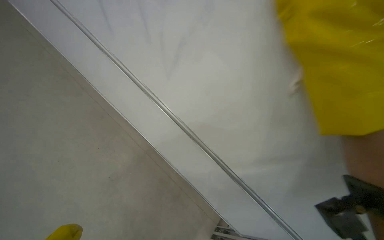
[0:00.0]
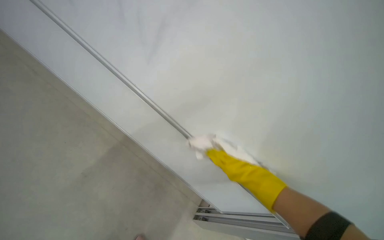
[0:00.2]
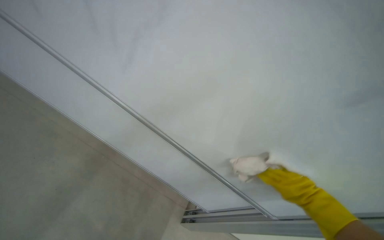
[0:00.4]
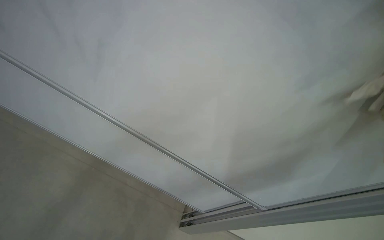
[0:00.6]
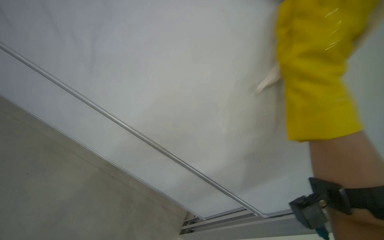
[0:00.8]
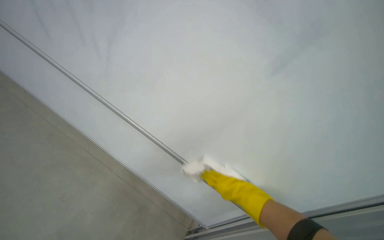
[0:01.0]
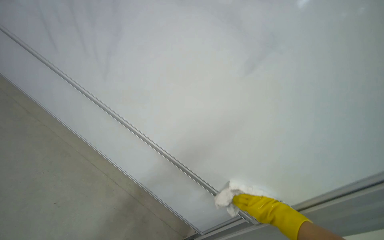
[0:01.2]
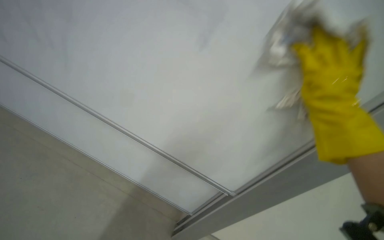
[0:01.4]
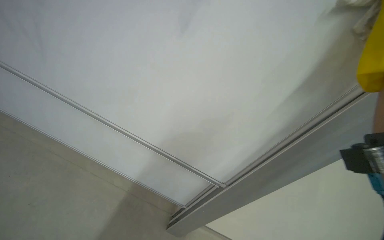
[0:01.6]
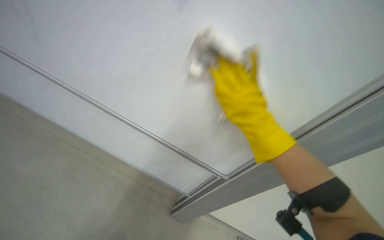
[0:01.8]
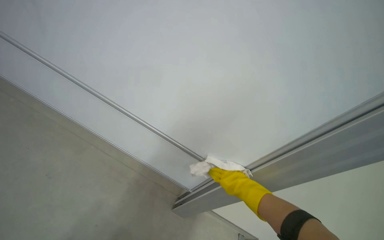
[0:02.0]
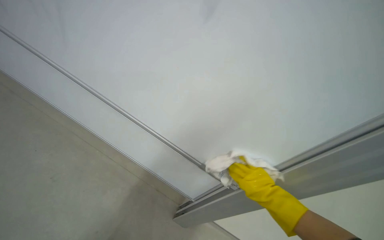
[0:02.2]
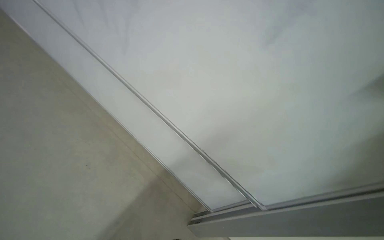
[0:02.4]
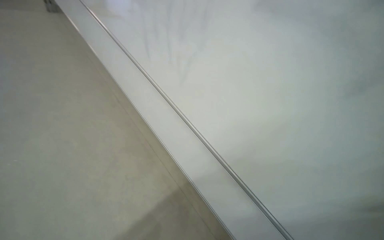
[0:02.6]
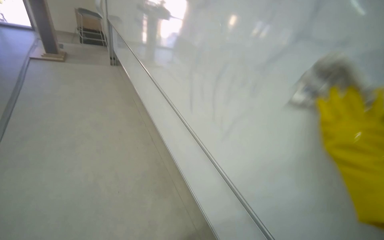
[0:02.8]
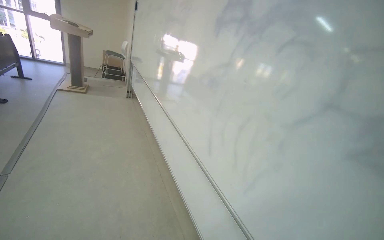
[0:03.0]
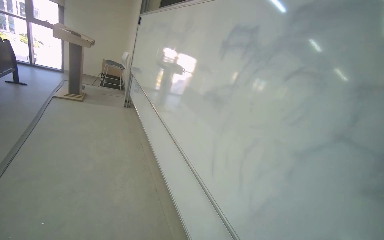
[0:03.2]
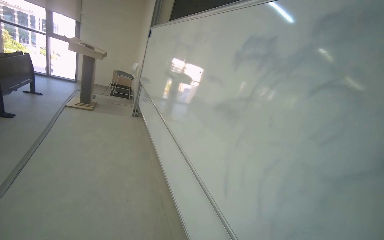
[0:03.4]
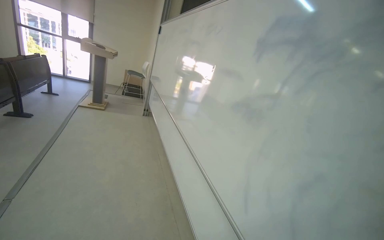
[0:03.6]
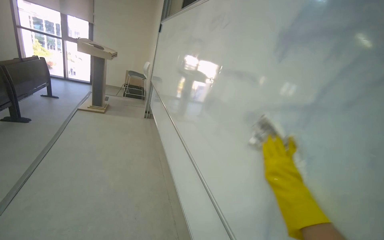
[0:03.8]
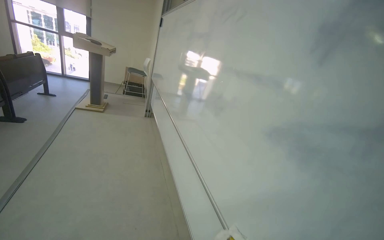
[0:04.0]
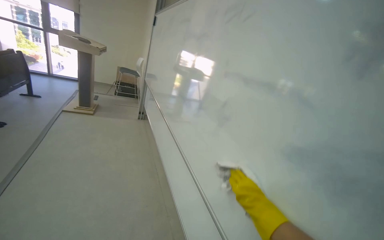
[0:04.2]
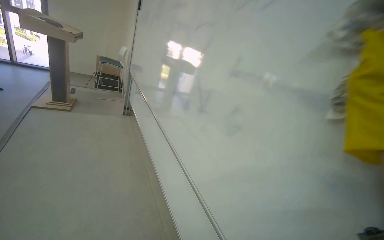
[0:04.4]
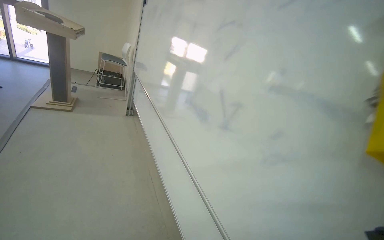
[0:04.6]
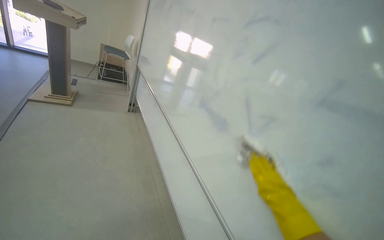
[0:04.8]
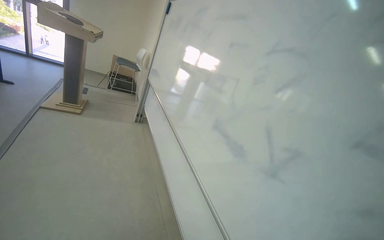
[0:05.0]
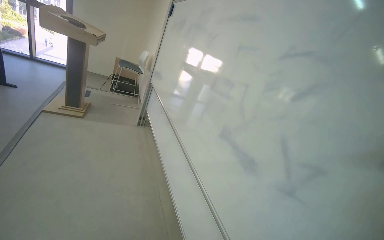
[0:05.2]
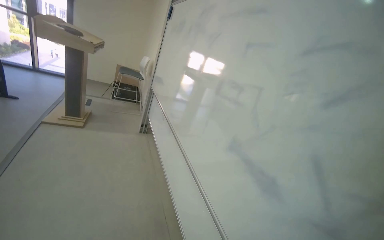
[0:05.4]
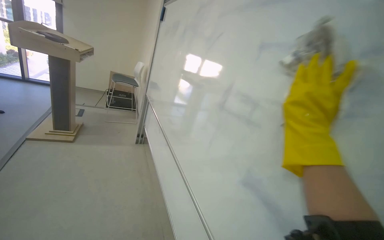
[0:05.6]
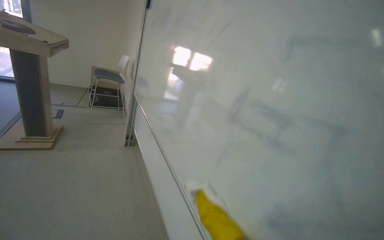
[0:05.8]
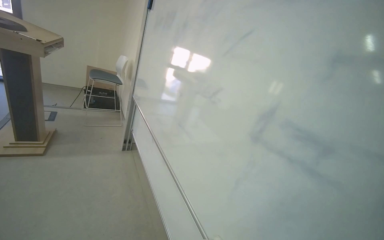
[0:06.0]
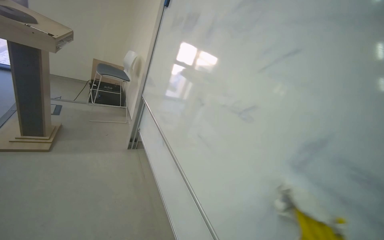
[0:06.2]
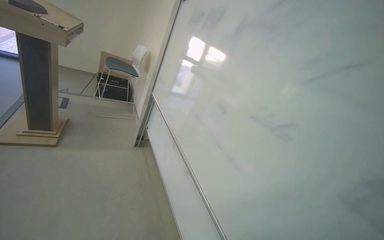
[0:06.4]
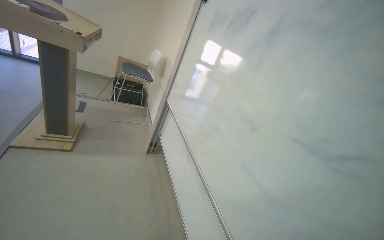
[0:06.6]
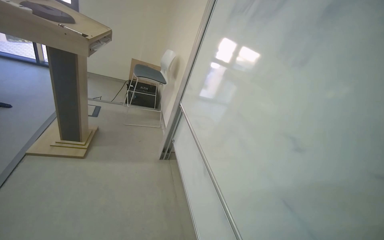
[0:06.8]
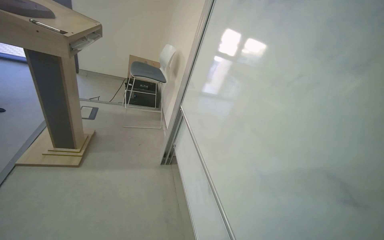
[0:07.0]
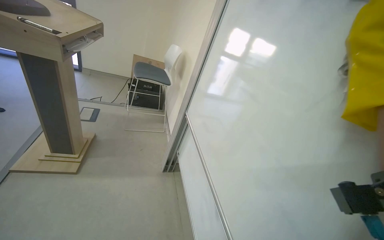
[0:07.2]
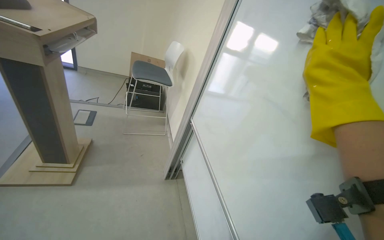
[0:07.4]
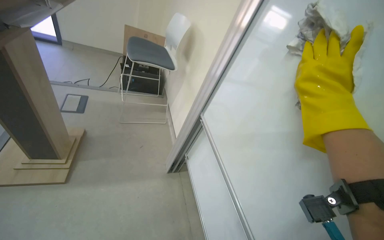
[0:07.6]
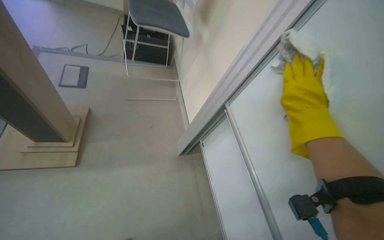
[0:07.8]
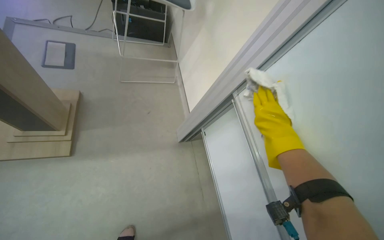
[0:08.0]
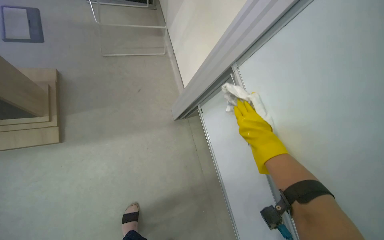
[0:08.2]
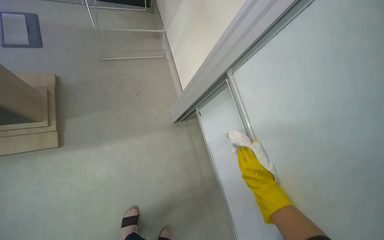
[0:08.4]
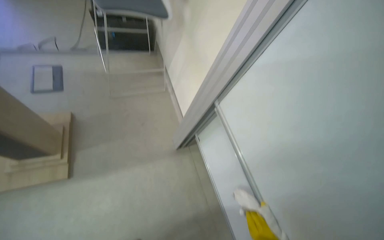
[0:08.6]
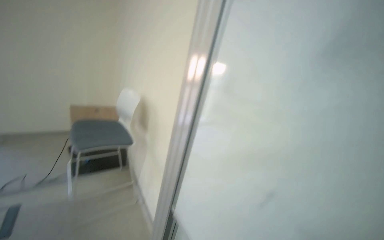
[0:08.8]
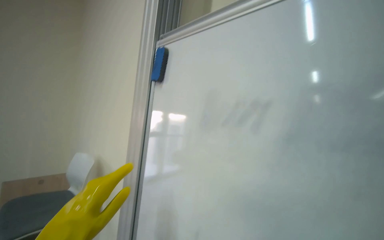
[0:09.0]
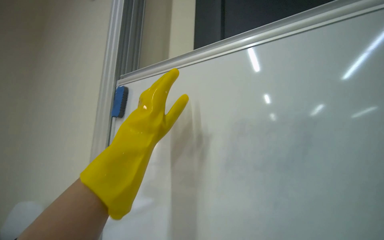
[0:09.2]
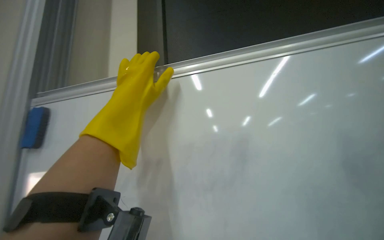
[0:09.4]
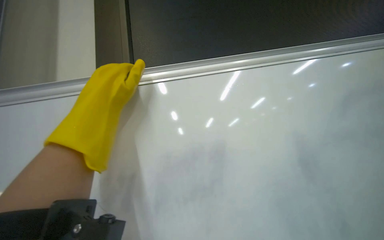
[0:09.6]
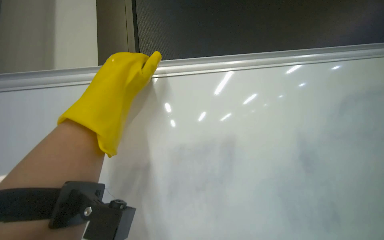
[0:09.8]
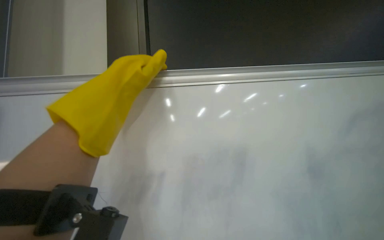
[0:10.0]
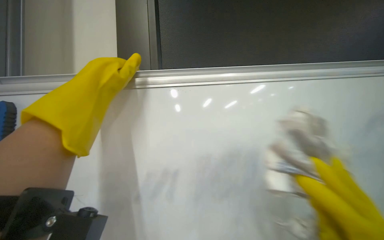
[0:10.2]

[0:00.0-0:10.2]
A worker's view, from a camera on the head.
Job: wiping surfaces.
The whole recording: Cleaning whiteboard and tracks. The worker cleans the whiteboard surface and its tracks with a cloth and spray.
0:00.0 to 0:01.4: The wearer looks approximately 30 degrees further to the right.
0:01.4 to 0:03.0: The wearer's head swings about 45 degrees to the left. The wearer looks approximately 35 degrees further upward.
0:03.0 to 0:04.4: The head travels some 90 cm.
0:04.4 to 0:05.8: The head travels approximately 90 cm.
0:05.8 to 0:07.2: The camera is carried approximately 80 cm.
0:07.2 to 0:08.8: The camera travels approximately 60 cm.
0:08.8 to 0:10.2: The view pans to the right by approximately 55 degrees. The view tips upward by roughly 30 degrees.

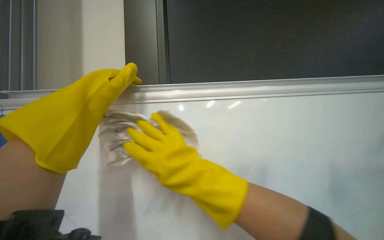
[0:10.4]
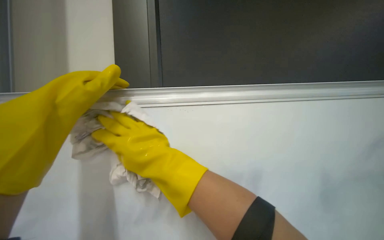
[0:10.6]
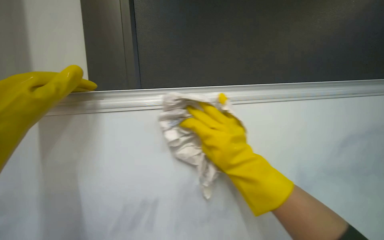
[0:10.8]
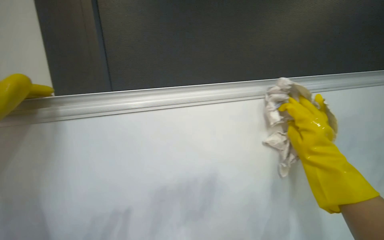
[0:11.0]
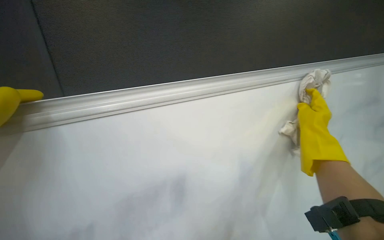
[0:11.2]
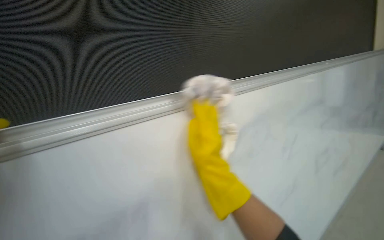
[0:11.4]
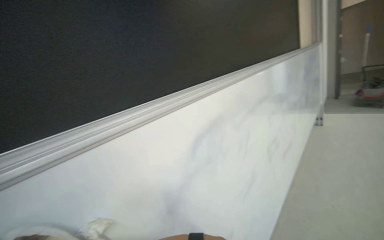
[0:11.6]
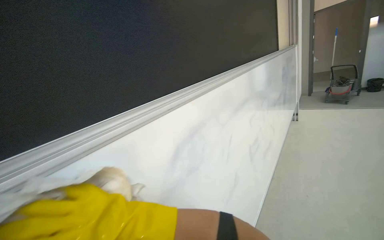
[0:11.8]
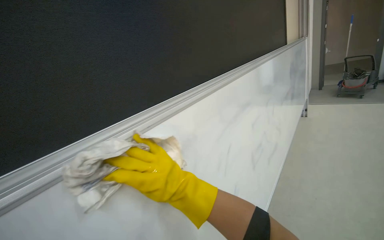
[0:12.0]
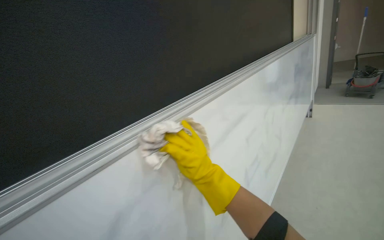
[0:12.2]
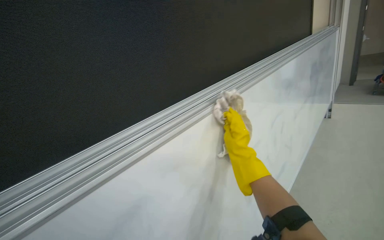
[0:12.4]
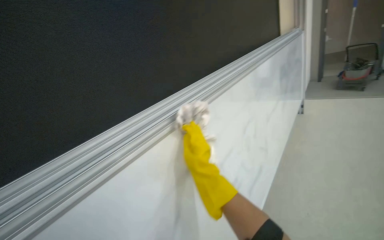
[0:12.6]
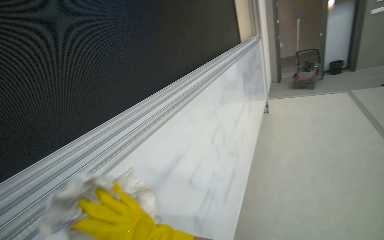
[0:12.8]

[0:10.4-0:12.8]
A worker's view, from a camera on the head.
Job: wiping surfaces.
The whole recording: Cleaning whiteboard and tracks. The worker cleans the whiteboard surface and its tracks with a cloth and spray.
0:10.4 to 0:11.6: The camera sweeps to the right, by some 30 degrees. The camera pitches downward, by about 20 degrees.

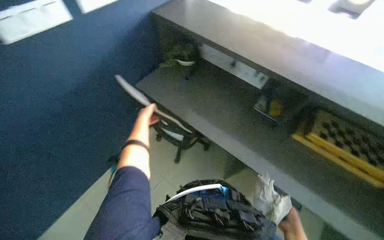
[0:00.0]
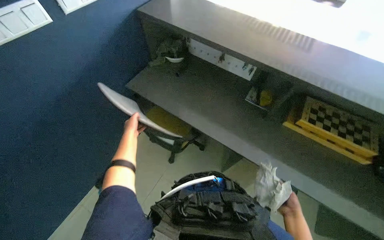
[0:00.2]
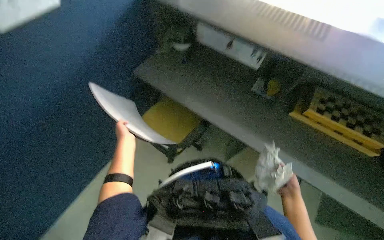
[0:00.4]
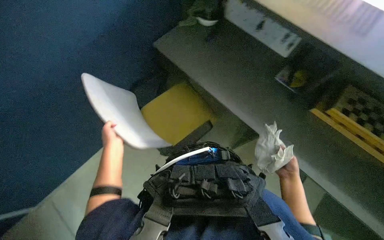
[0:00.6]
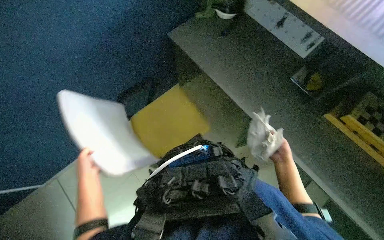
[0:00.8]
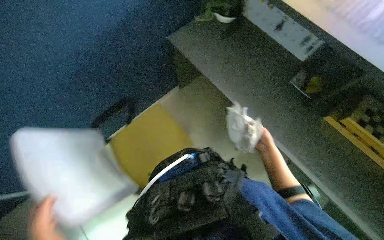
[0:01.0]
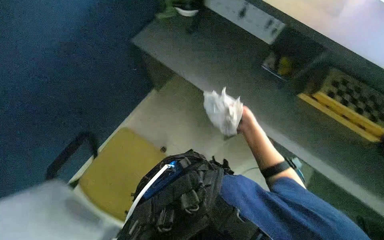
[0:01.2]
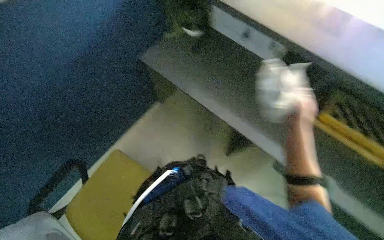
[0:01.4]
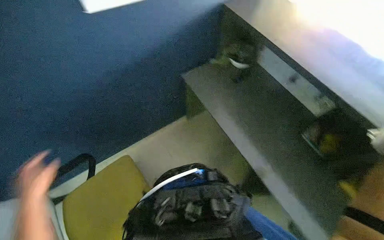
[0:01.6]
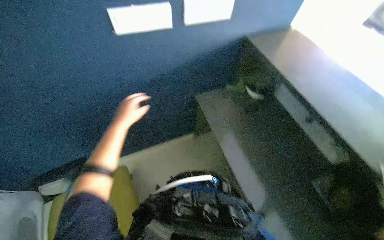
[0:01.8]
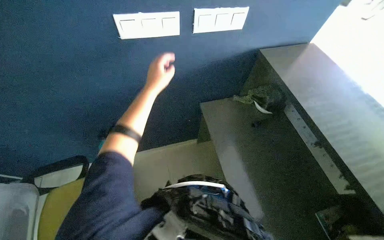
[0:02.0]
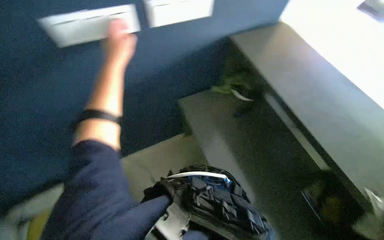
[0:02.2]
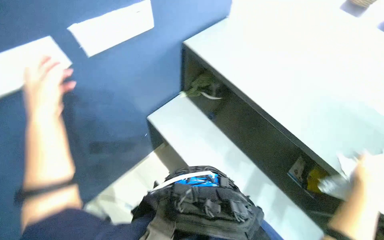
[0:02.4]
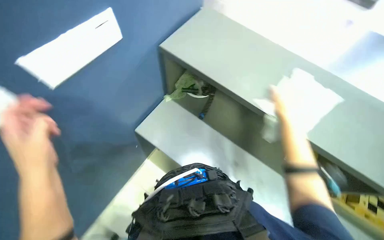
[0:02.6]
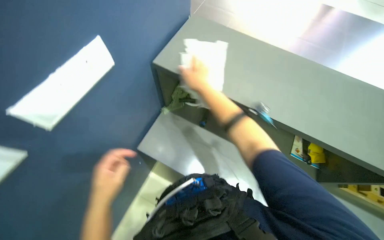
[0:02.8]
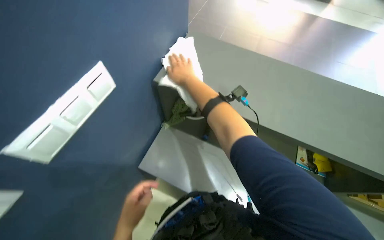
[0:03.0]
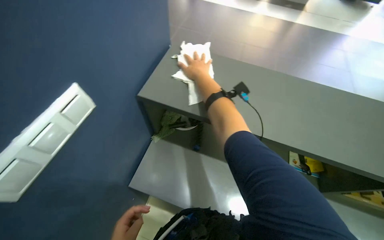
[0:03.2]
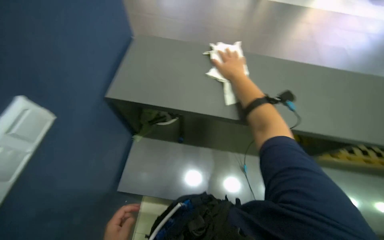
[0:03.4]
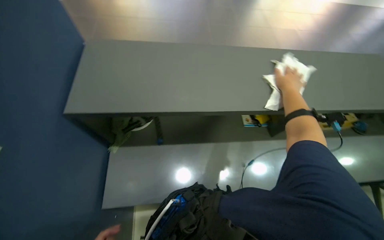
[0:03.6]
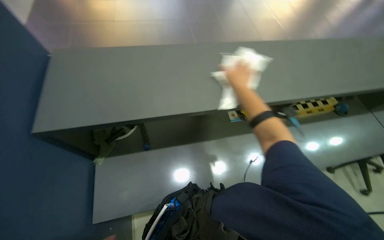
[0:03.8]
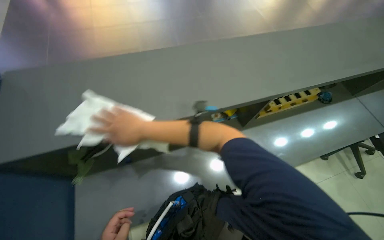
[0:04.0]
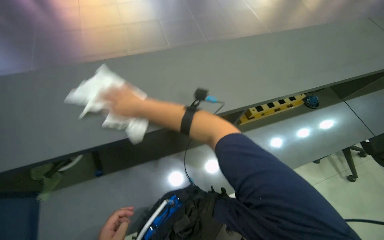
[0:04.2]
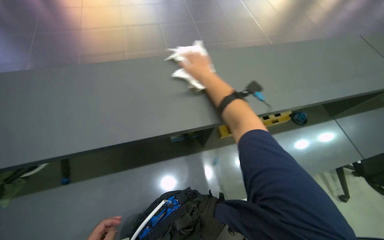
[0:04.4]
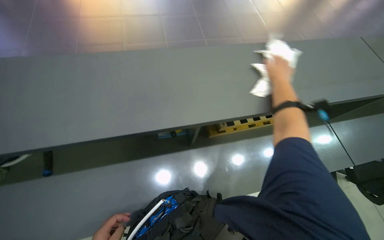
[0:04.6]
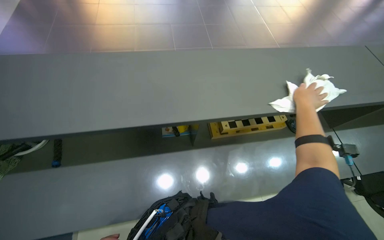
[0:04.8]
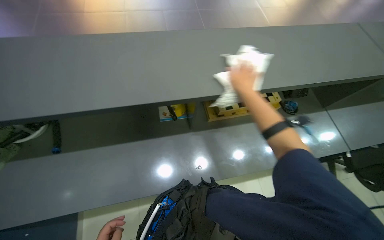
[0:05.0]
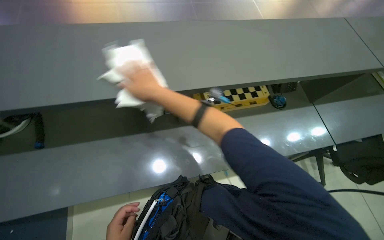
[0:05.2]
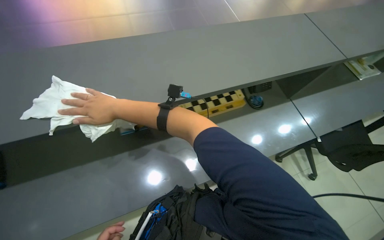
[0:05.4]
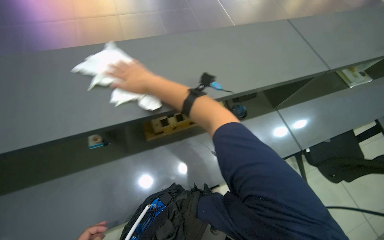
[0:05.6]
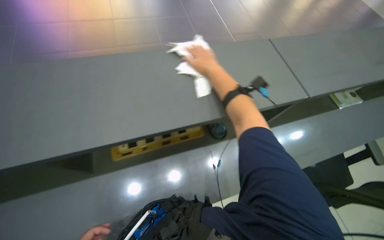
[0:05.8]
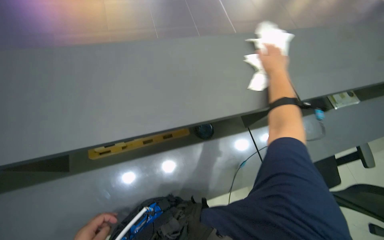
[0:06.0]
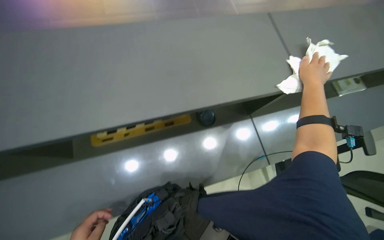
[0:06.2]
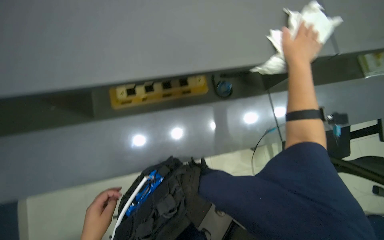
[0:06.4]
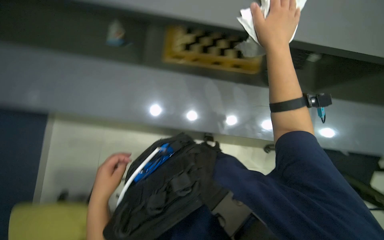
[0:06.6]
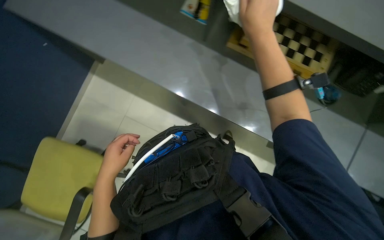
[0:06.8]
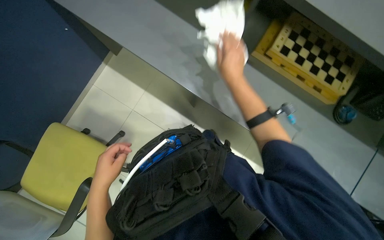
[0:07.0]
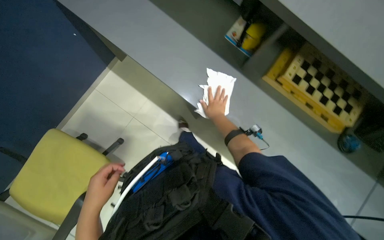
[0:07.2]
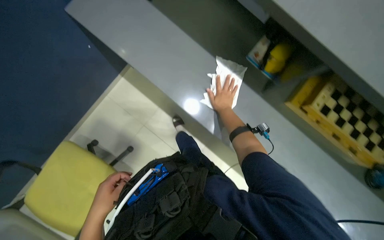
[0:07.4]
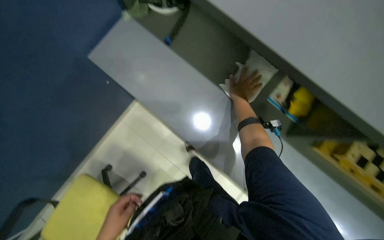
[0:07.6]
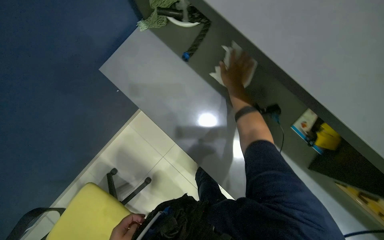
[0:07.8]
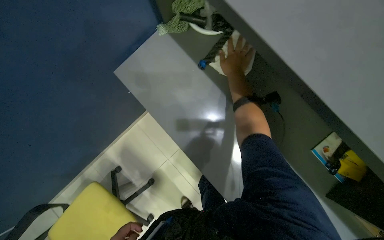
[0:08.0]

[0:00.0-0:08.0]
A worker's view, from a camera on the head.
Job: wiping surfaces.
The whole recording: Wiping desk surface. The worker wipes the long grey desk surface with a white cloth.
0:00.0 to 0:01.6: The wearer's head swings about 20 degrees to the left.
0:01.6 to 0:03.2: The view tips upward by about 15 degrees. Everything in view rotates about 35 degrees counterclockwise.
0:03.2 to 0:04.8: The camera travels roughly 50 cm. The head rotates about 30 degrees to the right.
0:04.8 to 0:06.4: The wearer moves to the right, some 40 cm.
